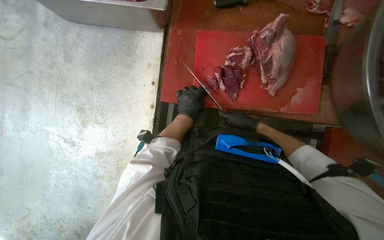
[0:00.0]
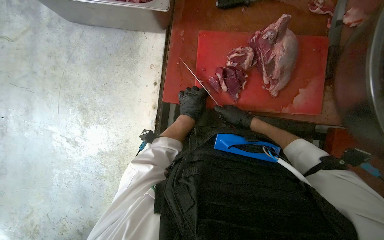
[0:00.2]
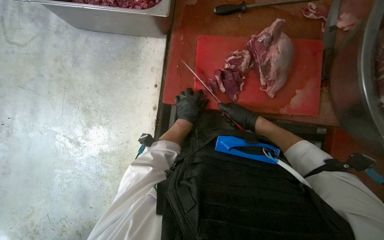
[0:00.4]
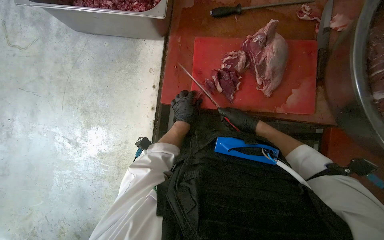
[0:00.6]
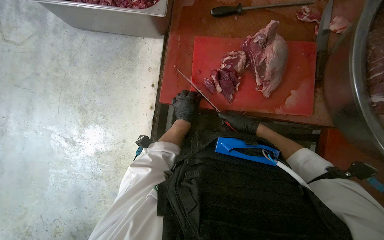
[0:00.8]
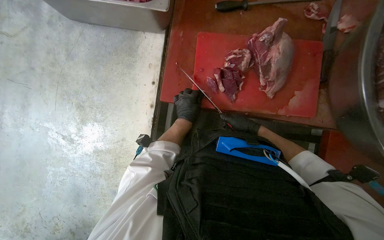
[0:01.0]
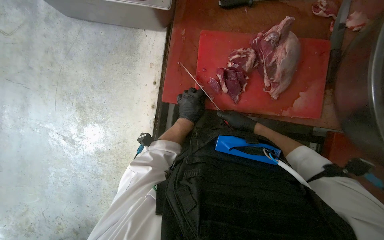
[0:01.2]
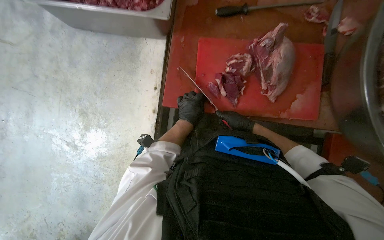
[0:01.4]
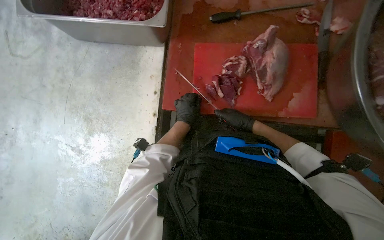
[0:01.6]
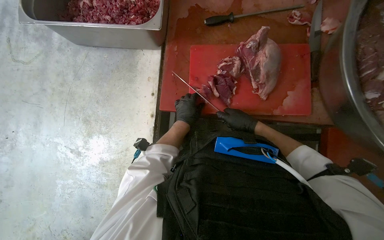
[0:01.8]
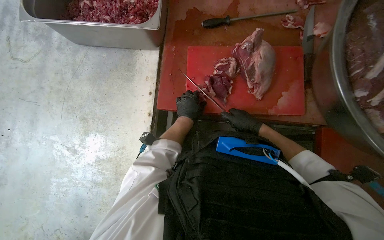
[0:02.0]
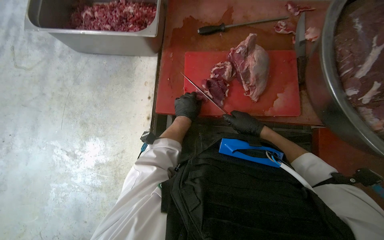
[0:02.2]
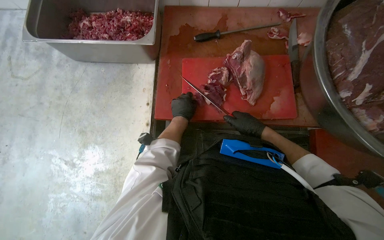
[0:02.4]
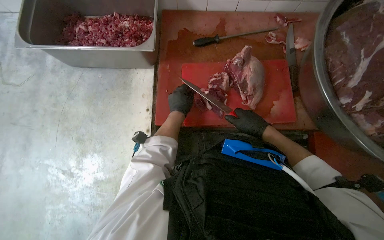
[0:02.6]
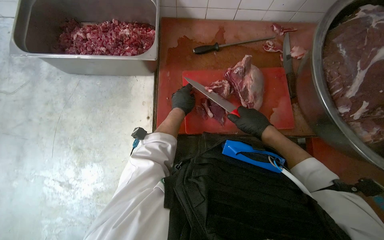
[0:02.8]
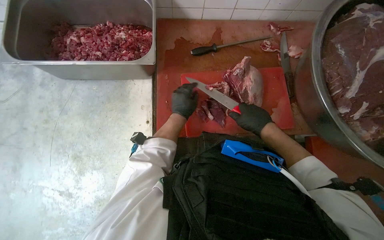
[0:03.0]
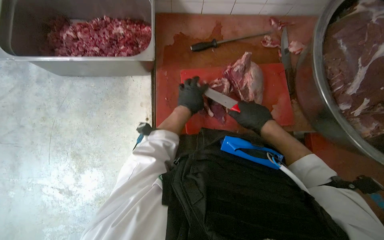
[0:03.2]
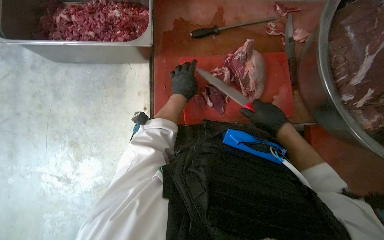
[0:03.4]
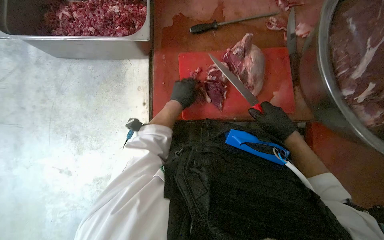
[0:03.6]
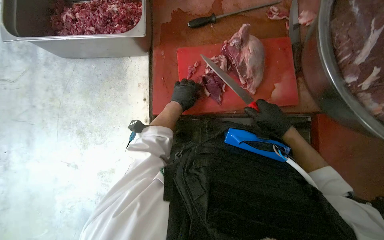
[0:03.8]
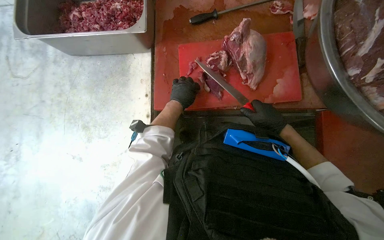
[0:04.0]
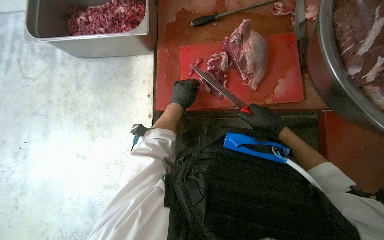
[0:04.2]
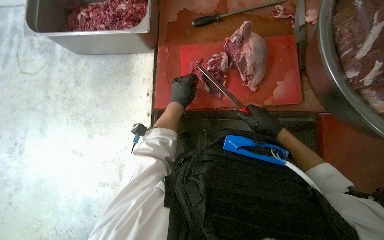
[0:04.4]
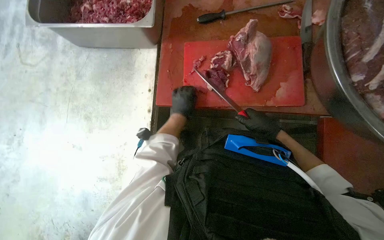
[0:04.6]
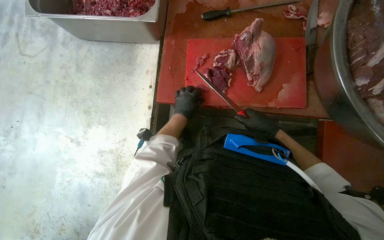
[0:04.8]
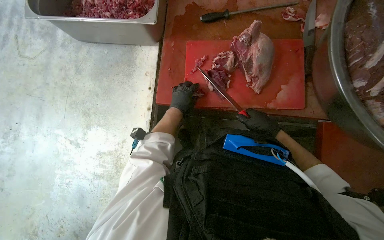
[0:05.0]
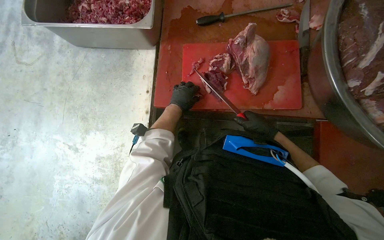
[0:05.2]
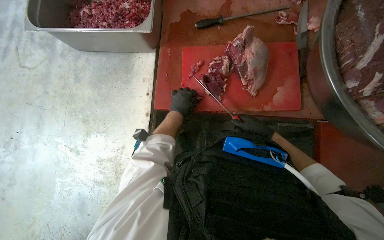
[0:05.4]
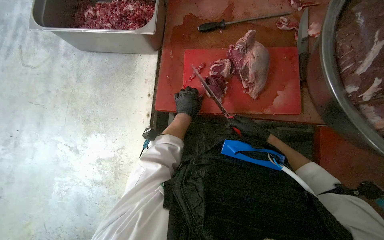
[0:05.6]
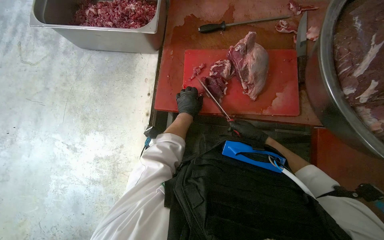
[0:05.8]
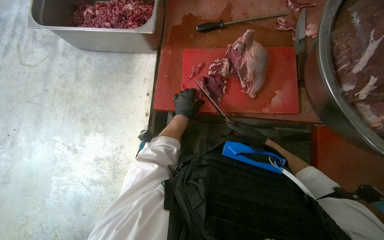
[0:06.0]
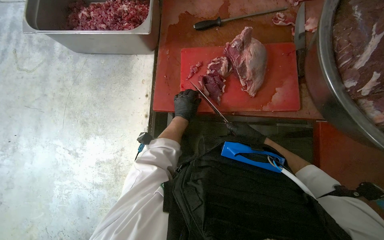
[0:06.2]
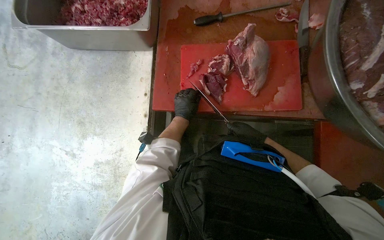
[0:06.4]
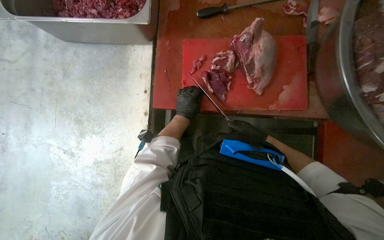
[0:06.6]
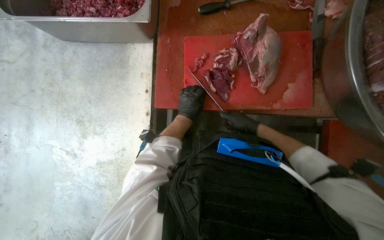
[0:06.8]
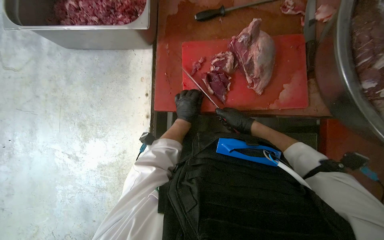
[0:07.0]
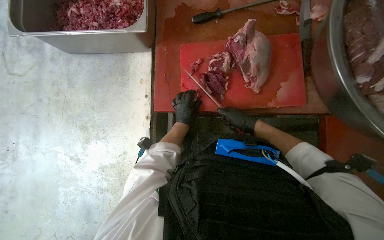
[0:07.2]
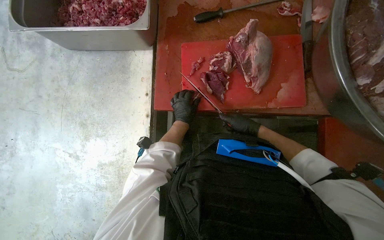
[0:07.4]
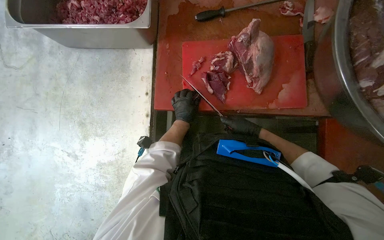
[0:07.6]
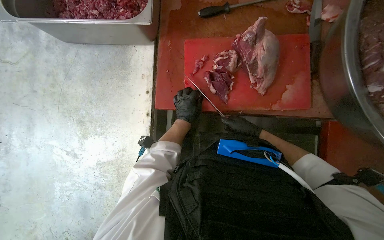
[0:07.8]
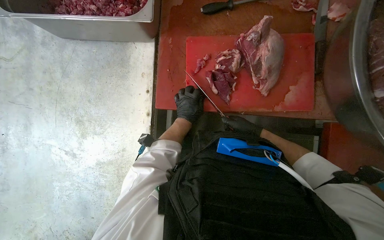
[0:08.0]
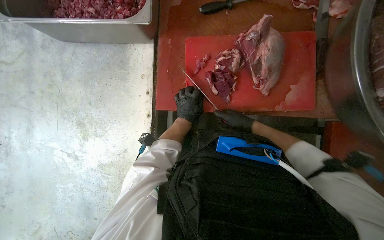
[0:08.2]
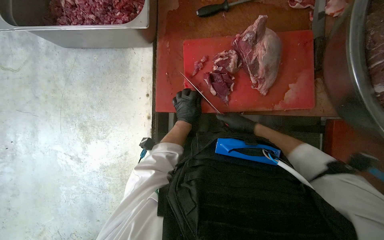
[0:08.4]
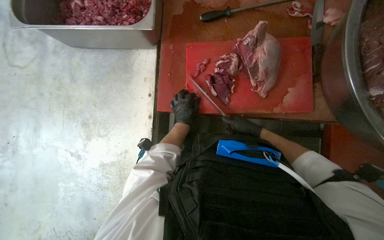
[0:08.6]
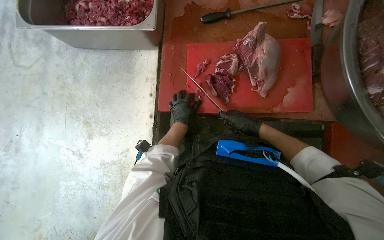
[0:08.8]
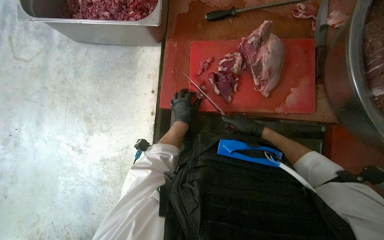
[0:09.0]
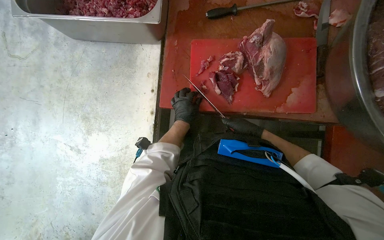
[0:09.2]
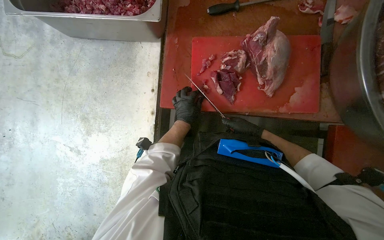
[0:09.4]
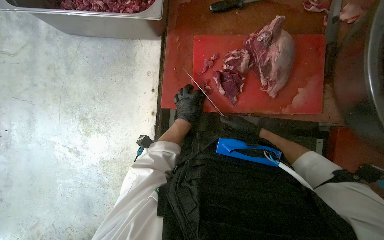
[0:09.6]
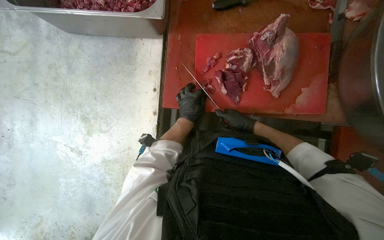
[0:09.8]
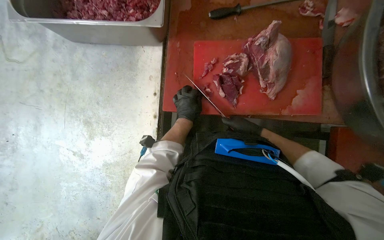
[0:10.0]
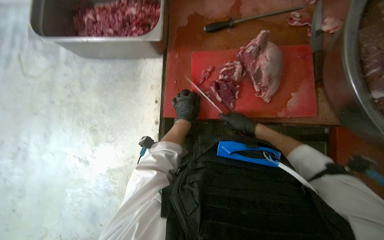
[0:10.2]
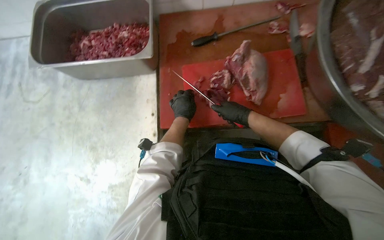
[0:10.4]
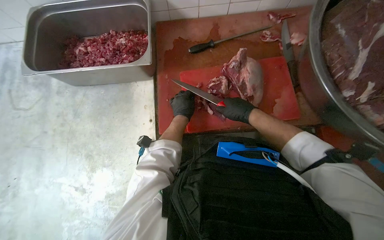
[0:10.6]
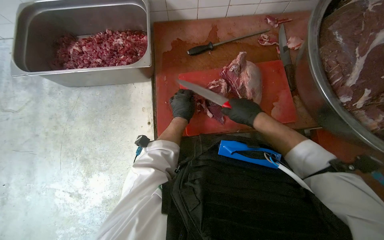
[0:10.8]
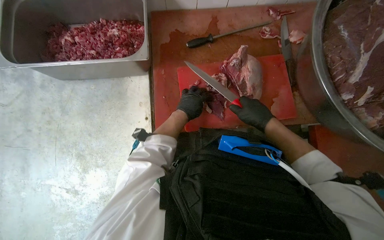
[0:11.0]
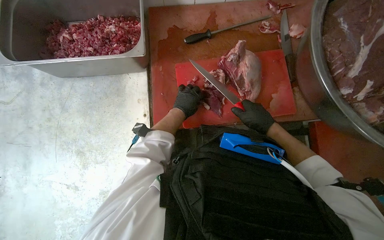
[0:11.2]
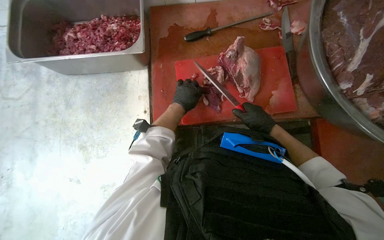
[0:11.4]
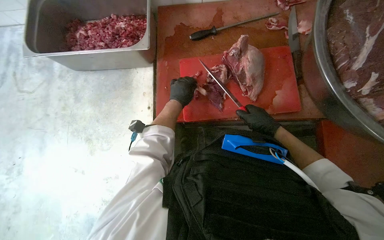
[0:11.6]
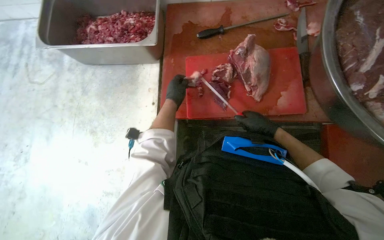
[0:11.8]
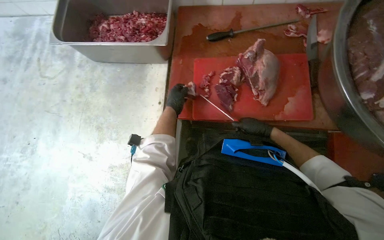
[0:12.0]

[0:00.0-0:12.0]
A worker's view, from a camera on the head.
Job: preparing food.
The whole recording: Cutting meat on board. The worker cuts pieces of meat on a red cutting board with a knife.
0.0 to 1.6 s: The hands are busy where they are.
1.6 to 3.0 s: The right hand shifts some 15 cm nearer to the camera.
4.4 to 6.0 s: The right hand moves farther from the camera, roughly 10 cm.
7.6 to 9.0 s: The hands make small movements and keep their place.
9.0 to 10.4 s: The right hand goes some 10 cm up the picture.

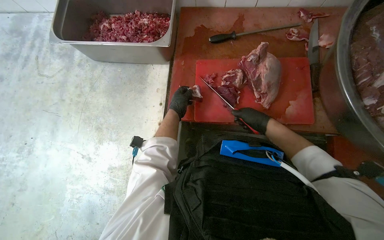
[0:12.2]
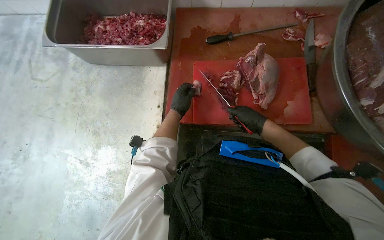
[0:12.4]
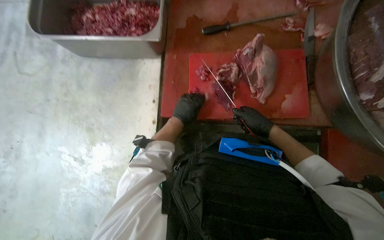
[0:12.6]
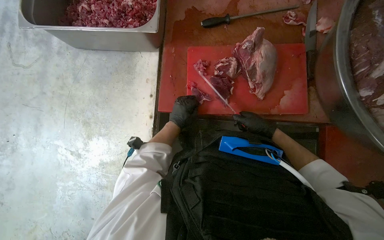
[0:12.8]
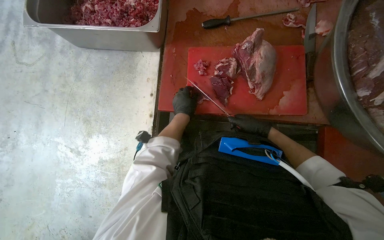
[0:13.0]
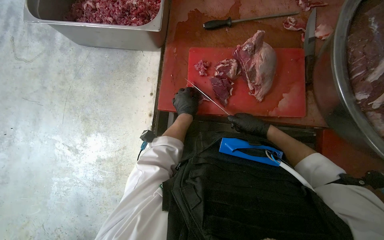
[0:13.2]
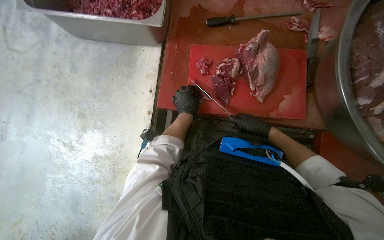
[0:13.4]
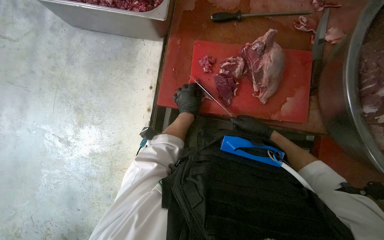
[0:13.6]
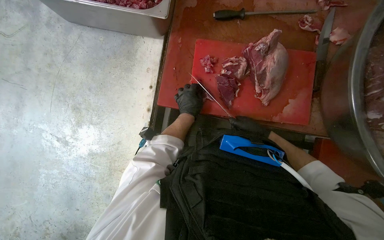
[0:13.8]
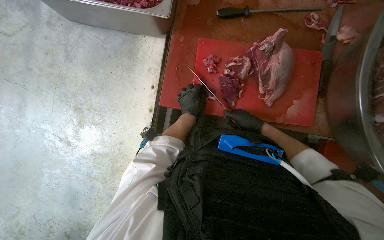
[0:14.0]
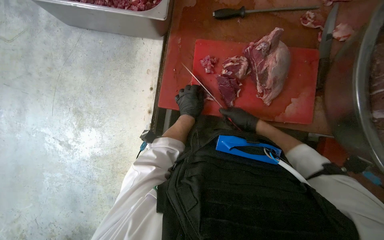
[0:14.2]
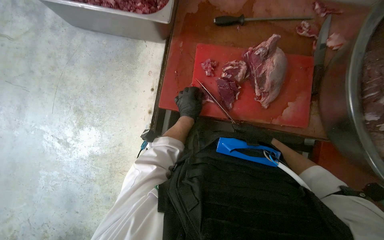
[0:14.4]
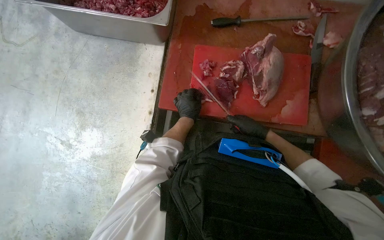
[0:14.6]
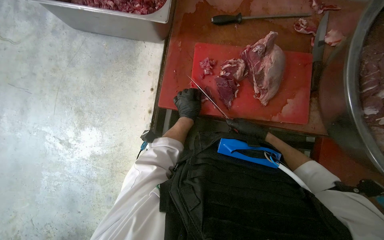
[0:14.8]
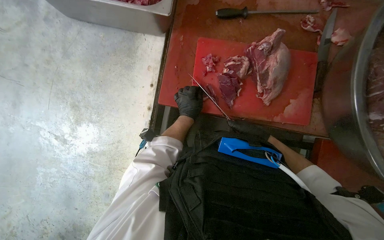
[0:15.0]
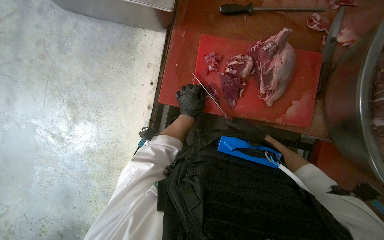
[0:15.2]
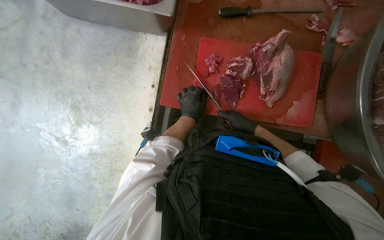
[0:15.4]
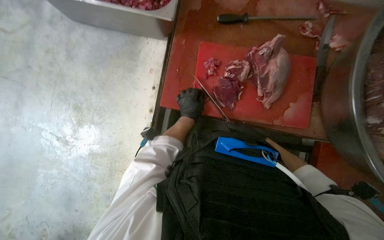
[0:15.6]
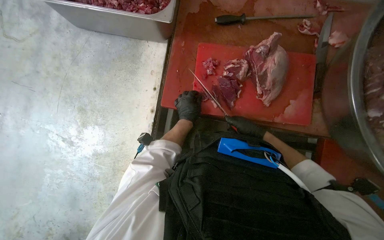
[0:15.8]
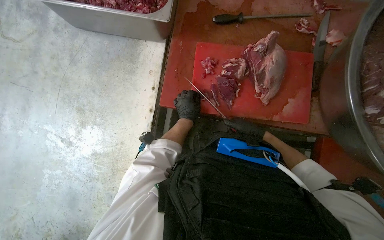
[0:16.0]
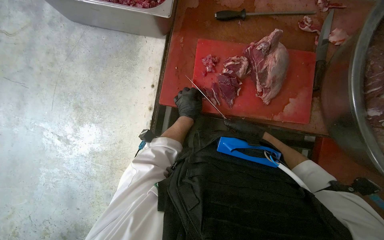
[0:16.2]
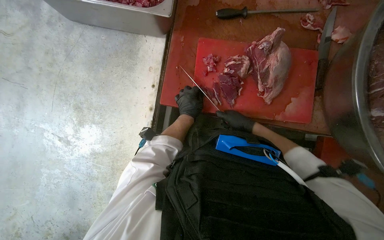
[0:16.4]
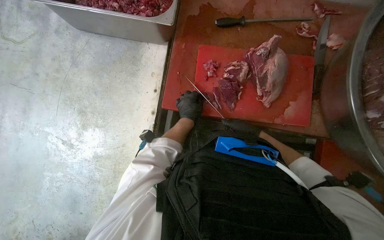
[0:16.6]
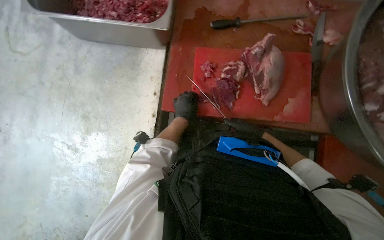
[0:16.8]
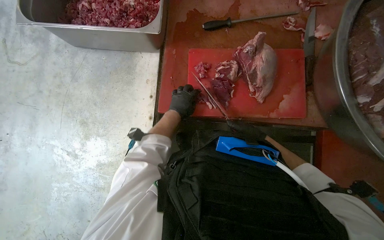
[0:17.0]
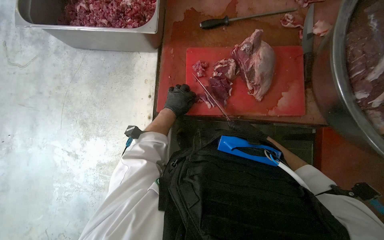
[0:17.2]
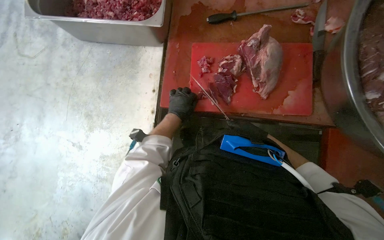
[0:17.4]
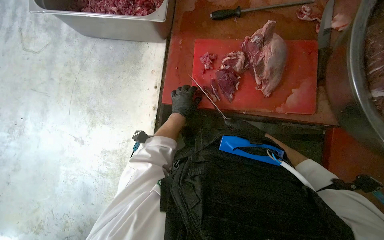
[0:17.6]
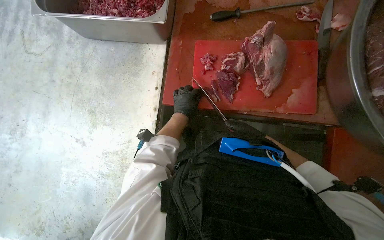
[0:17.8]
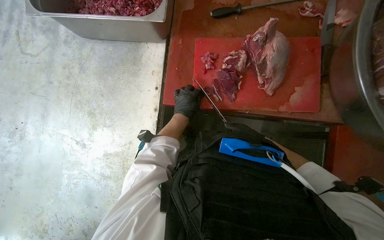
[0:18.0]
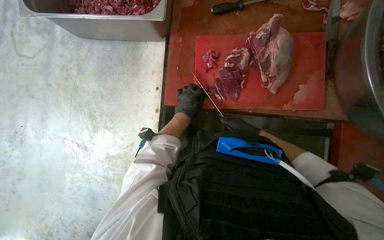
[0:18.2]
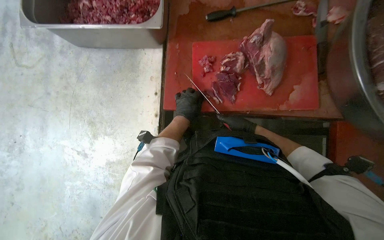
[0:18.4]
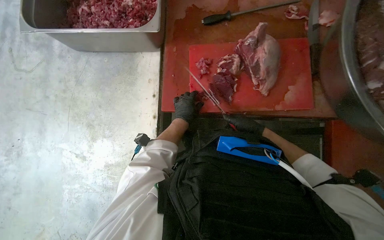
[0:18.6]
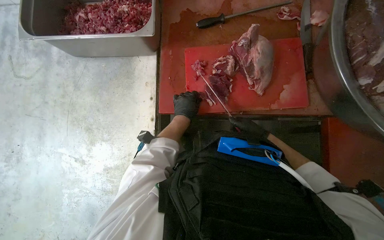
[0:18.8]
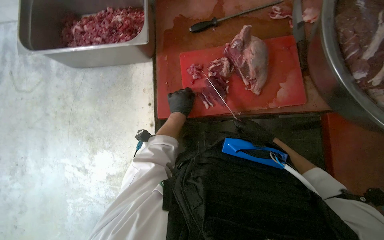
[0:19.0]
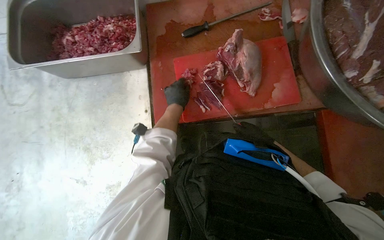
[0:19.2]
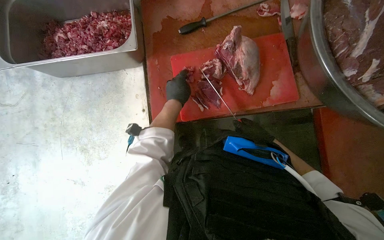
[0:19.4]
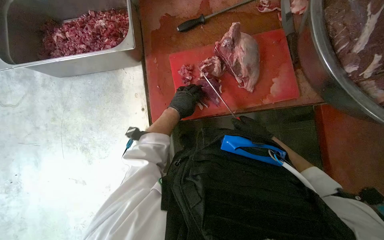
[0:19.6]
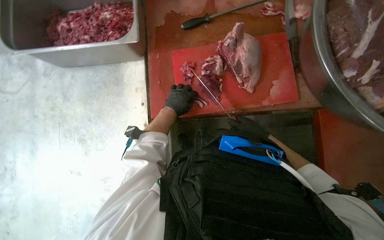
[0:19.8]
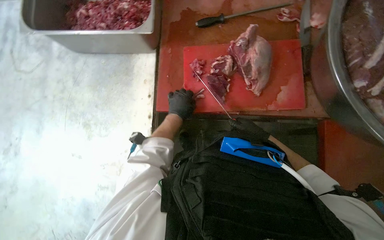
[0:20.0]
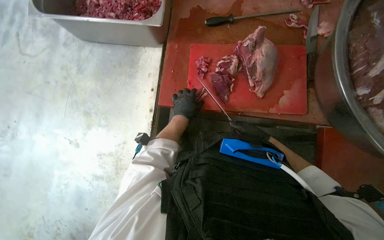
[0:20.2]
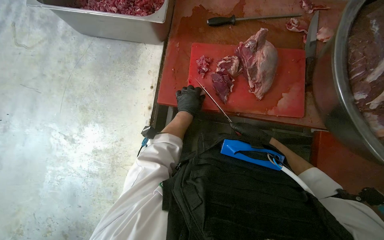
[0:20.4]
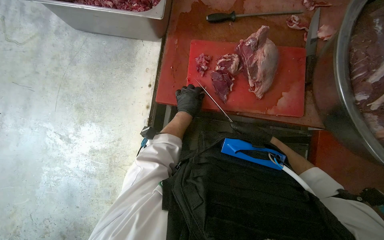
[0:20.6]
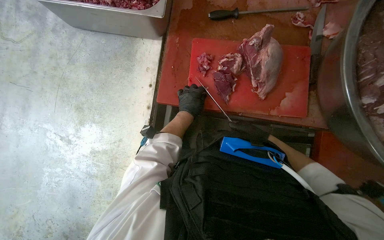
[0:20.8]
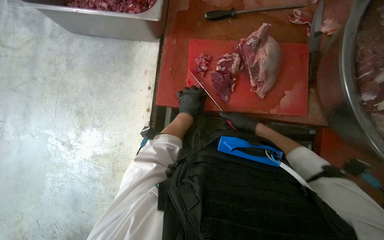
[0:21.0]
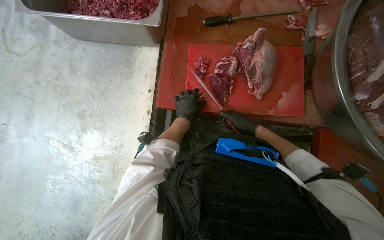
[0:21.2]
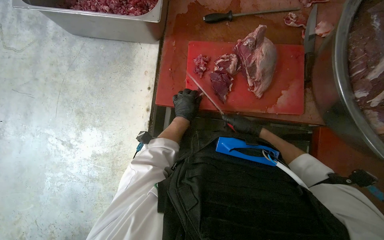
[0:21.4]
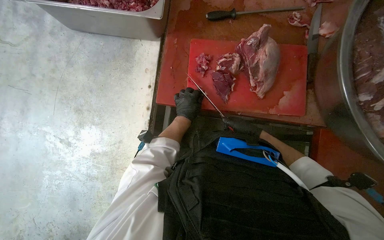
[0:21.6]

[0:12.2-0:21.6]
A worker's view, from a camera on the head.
Job: preparing food.
The whole recording: Cutting meat on board. The worker cuts pieces of meat on a red cutting board with a knife.
12.2 to 13.8 s: The left hand is displaced to the right by approximately 10 cm.
13.8 to 17.0 s: The hands stay close to where they were, moving slightly.
17.0 to 18.4 s: The hands stay close to where they were, moving slightly.
20.0 to 21.6 s: The hands are busy where they are.
